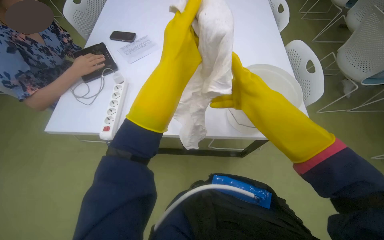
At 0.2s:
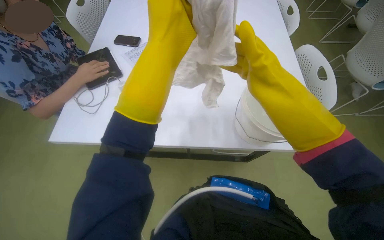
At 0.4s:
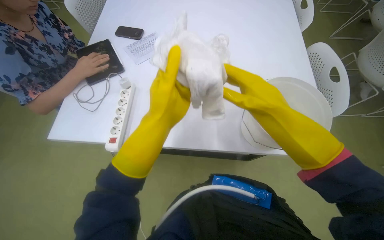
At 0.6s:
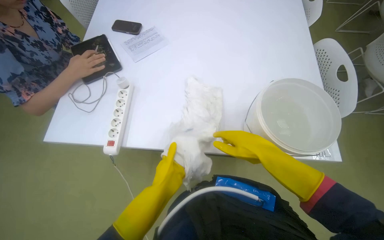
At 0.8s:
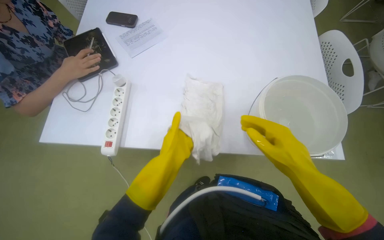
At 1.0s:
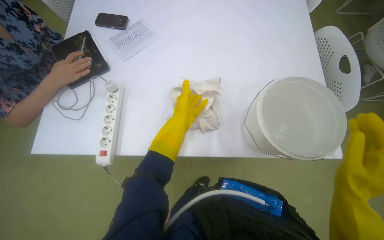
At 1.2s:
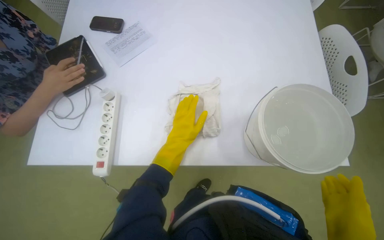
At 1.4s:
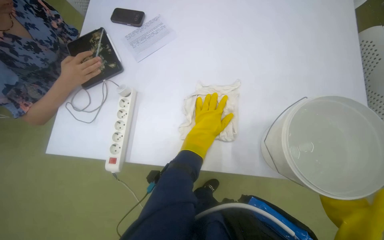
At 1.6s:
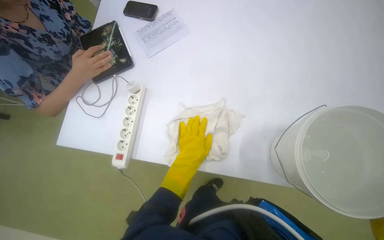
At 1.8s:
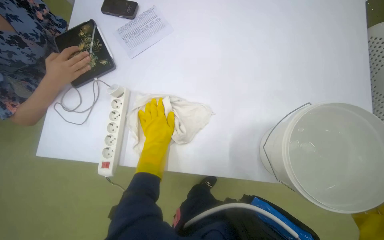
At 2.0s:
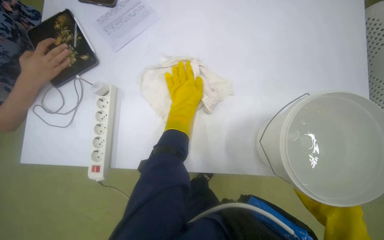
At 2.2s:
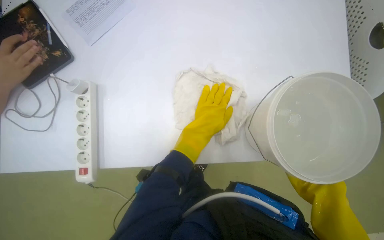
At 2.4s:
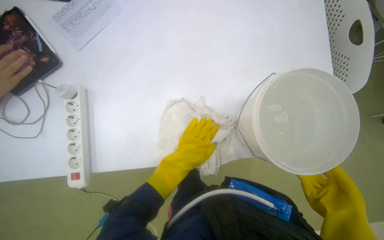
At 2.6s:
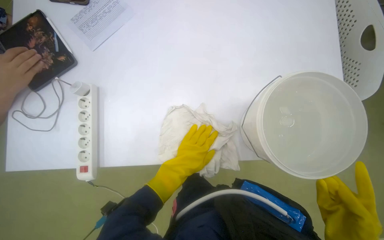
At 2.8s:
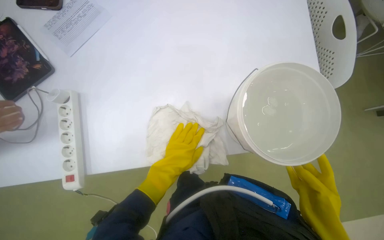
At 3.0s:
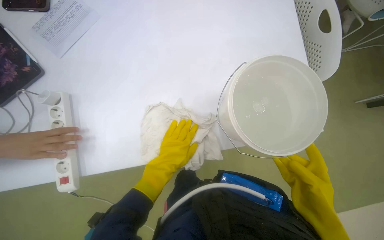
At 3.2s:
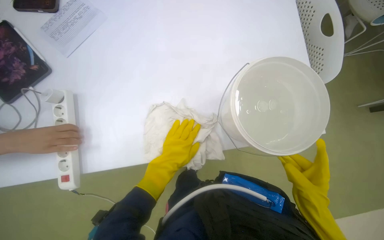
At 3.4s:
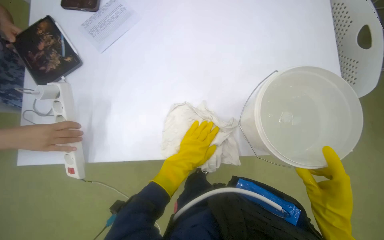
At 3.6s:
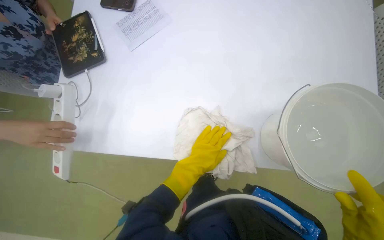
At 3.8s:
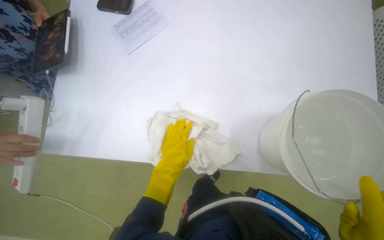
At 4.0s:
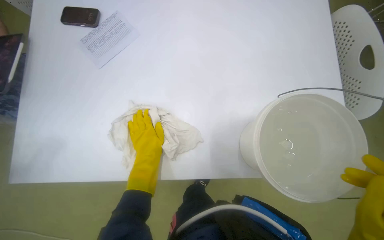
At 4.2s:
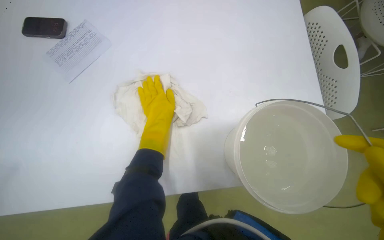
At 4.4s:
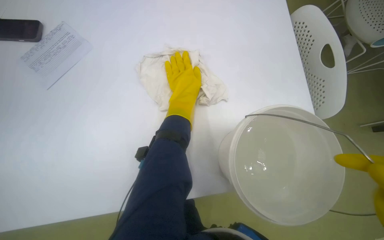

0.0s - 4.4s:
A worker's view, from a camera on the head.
Job: preparing cleaning supplies.
The whole recording: Preparing cleaning supplies. The worker dips and wrings a cloth in a bucket of water, then wipes the surfaces.
0.0s - 1.4s: The view tilts roughly 15 degrees downward. The left hand swings up and down the picture, approximately 35 cm each way, with 2 reversals.
1.4s - 3.0s: The left hand swings up and down the picture, approximately 20 cm each way, with 2 reversals.
3.0s - 4.4s: The left hand moves up the picture and to the right, some 35 cm.

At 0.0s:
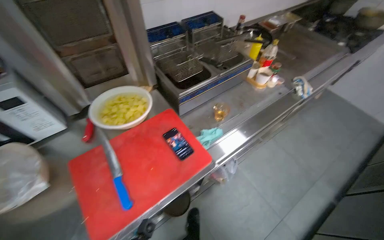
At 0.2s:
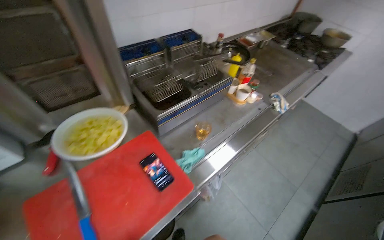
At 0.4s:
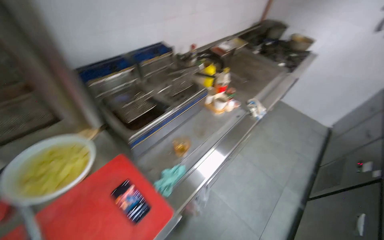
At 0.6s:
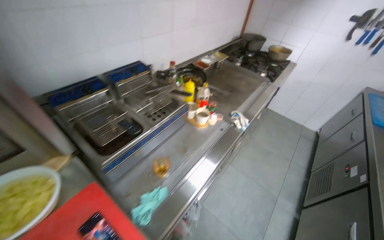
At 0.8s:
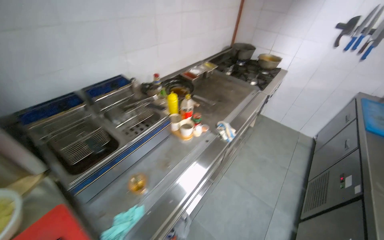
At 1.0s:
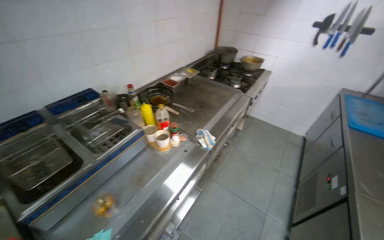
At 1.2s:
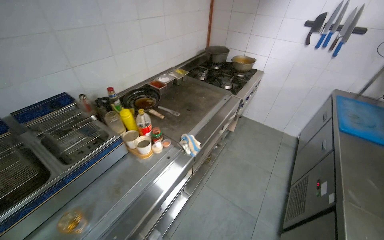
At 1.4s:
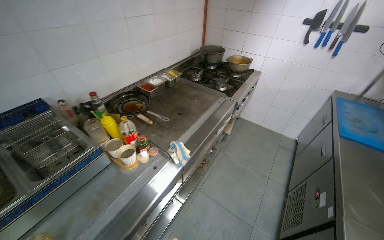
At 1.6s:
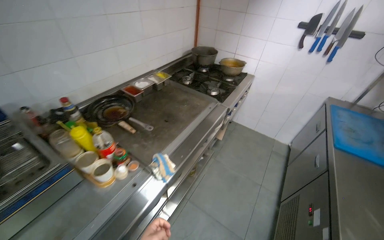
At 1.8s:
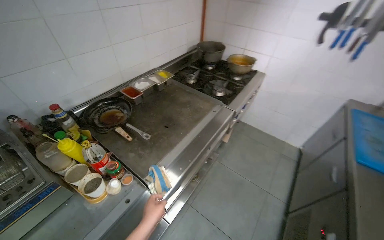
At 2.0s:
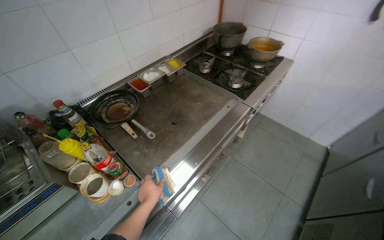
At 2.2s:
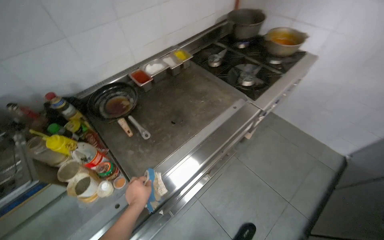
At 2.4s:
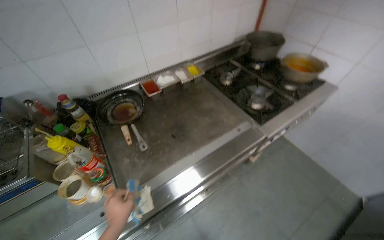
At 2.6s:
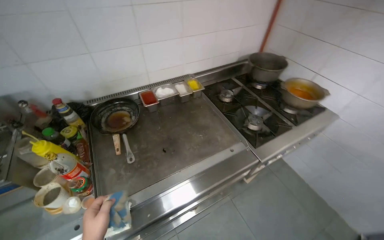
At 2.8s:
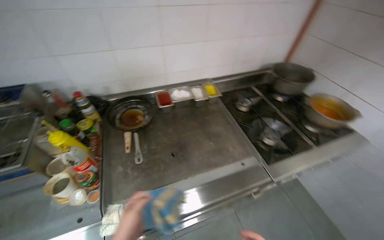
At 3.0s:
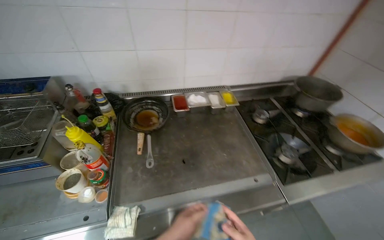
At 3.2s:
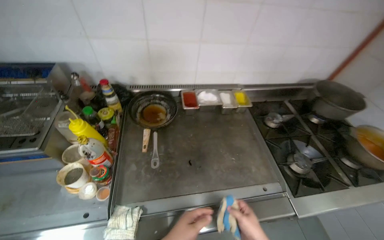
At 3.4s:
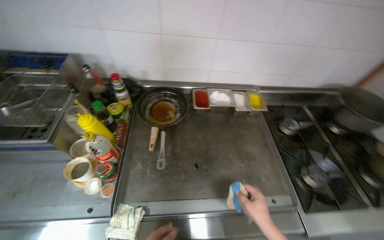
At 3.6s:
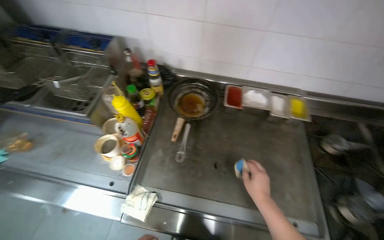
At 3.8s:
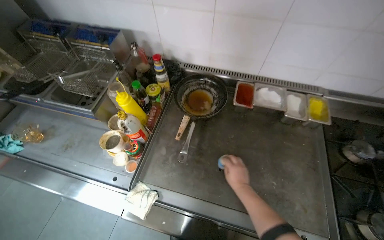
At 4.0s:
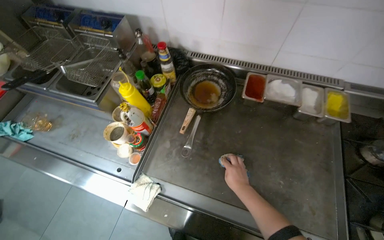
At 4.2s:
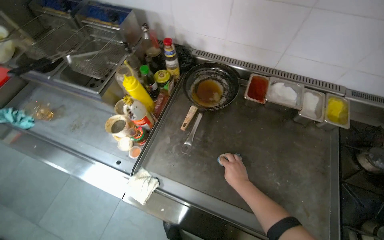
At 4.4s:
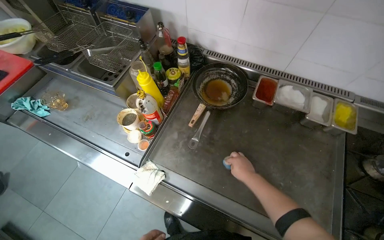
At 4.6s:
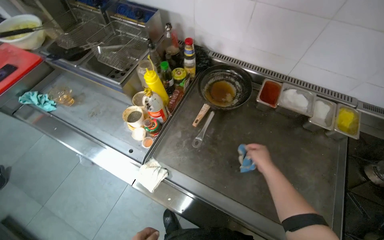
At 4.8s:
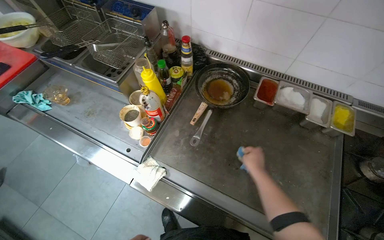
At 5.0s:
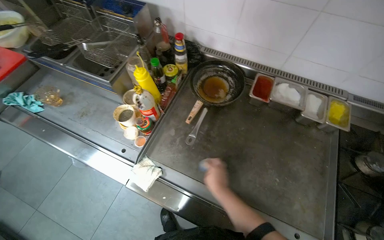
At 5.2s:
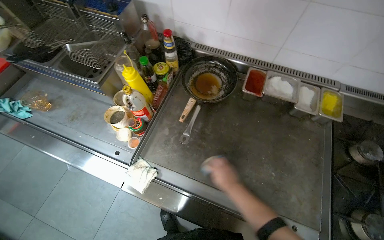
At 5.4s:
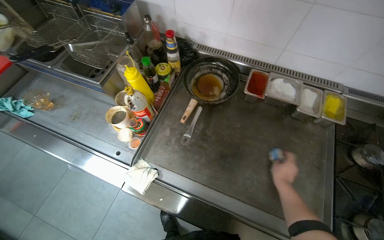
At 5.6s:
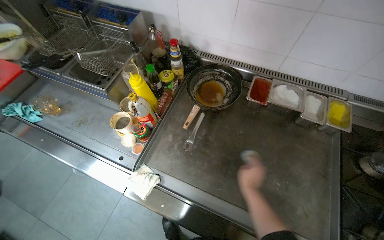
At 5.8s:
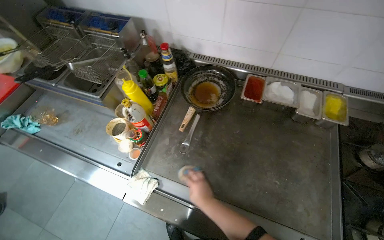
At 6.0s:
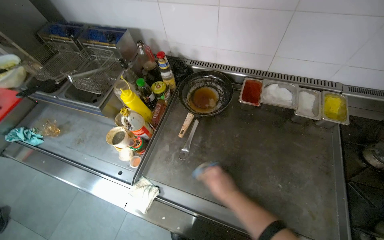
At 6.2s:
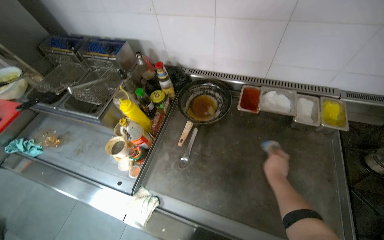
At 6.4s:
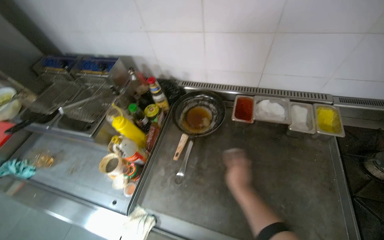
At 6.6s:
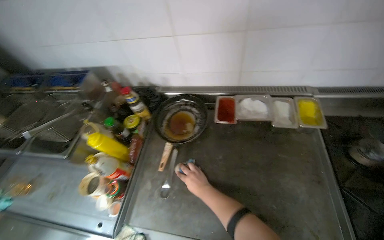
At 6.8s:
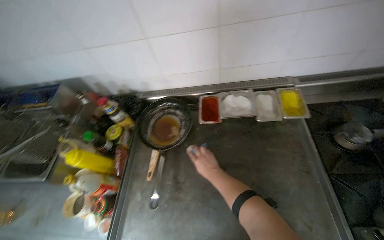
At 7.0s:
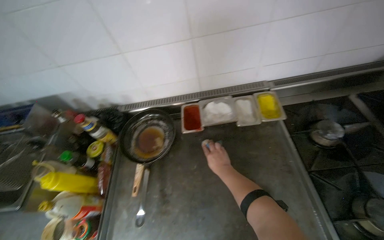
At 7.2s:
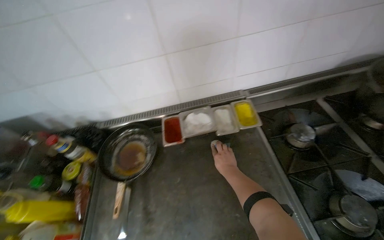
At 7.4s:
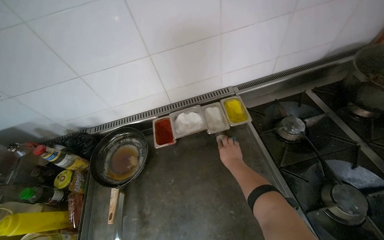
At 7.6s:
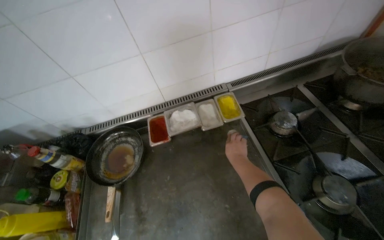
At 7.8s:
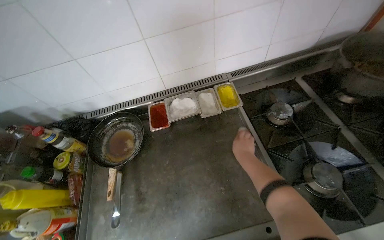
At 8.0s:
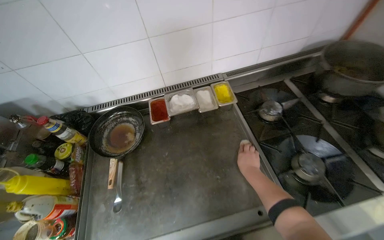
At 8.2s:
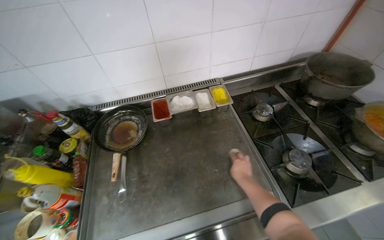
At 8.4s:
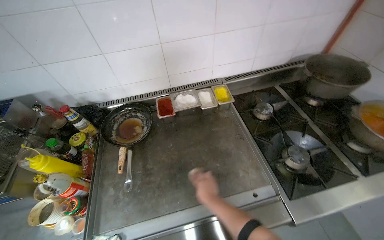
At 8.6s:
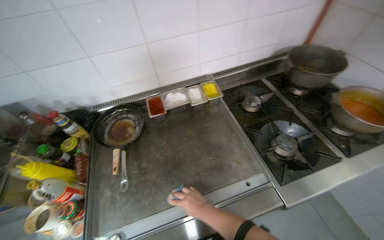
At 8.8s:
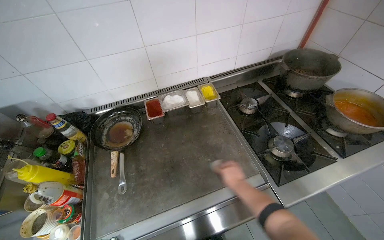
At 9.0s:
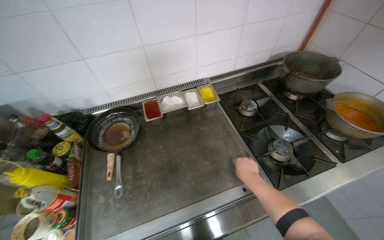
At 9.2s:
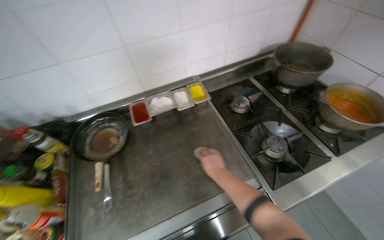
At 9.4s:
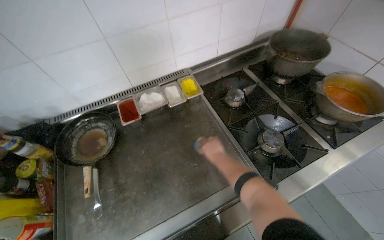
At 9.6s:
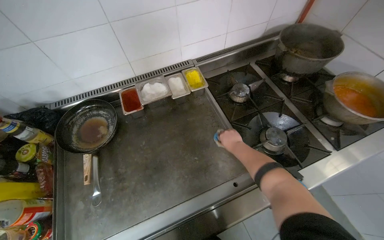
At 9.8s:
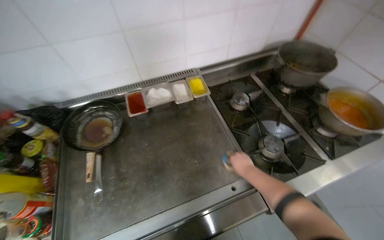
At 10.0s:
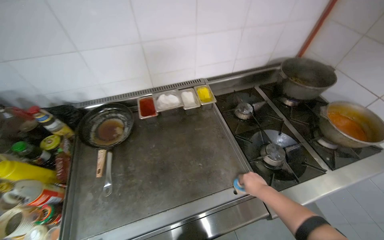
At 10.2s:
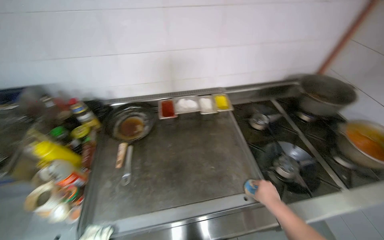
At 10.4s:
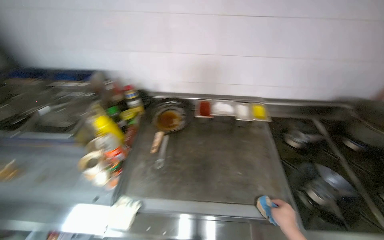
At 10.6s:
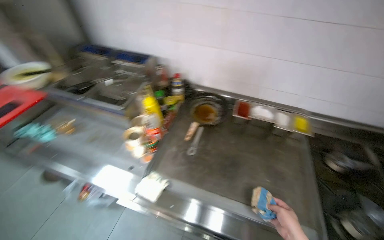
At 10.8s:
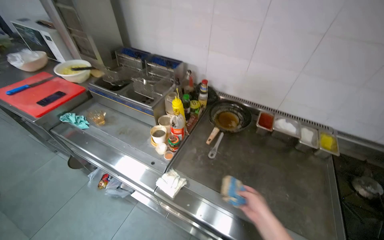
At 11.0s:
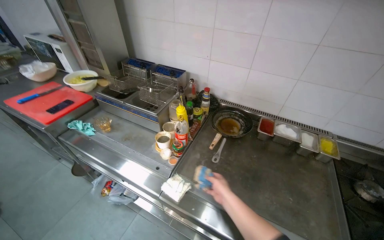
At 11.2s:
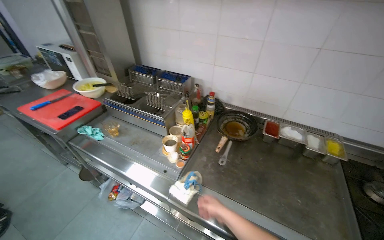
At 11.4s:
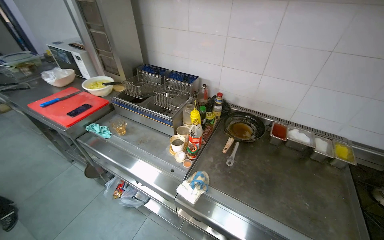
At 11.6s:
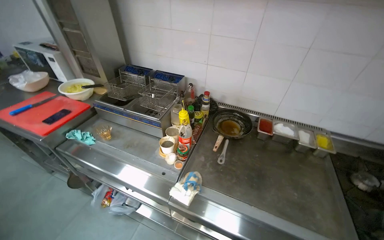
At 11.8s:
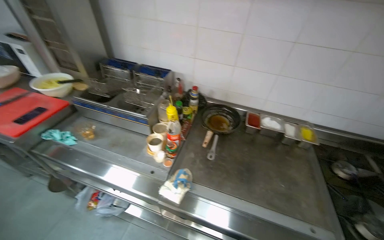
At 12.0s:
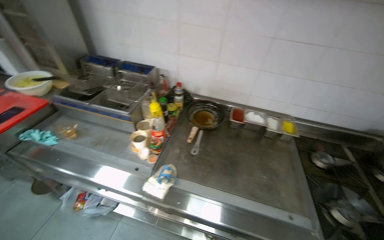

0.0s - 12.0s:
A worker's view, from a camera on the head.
Job: preparing food.
The whole recording: Wiping a Metal Table. The worker wipes a metal table with a cloth.
0.0s - 1.6s: The wearer moves approximately 80 cm. The wearer's head swings about 20 degrees to the right.
1.6s - 3.0s: The head travels about 60 cm. The wearer's head swings roughly 45 degrees to the left.
3.0s - 4.4s: The head turns to the left by some 40 degrees. The view tips downward by about 15 degrees.
4.4s - 6.0s: The right hand goes left and right, roughly 20 cm each way, reversing 2 times.
6.0s - 7.6s: The head turns to the right by about 35 degrees. The right hand goes left and right, approximately 20 cm each way, reversing 2 times.
7.6s - 9.0s: The right hand travels down the picture by some 20 cm.
9.0s - 10.4s: The head turns to the left by about 20 degrees.

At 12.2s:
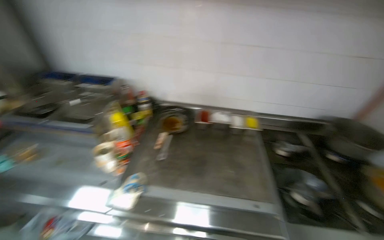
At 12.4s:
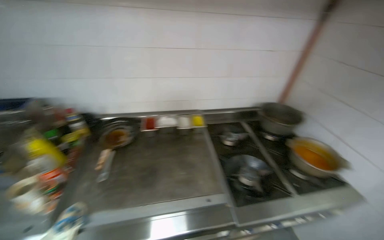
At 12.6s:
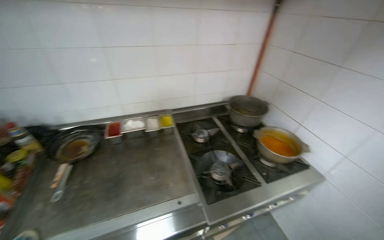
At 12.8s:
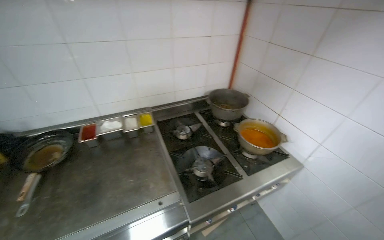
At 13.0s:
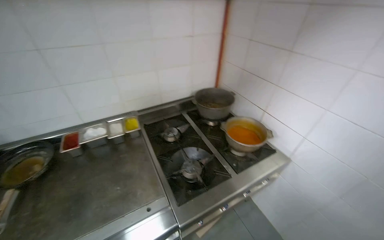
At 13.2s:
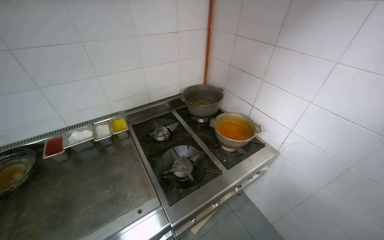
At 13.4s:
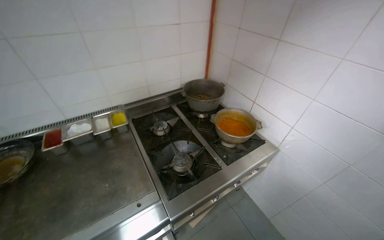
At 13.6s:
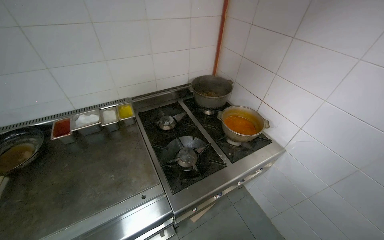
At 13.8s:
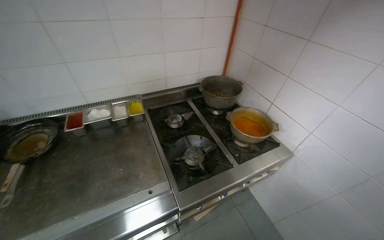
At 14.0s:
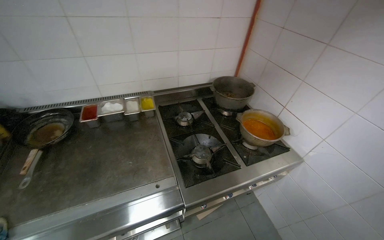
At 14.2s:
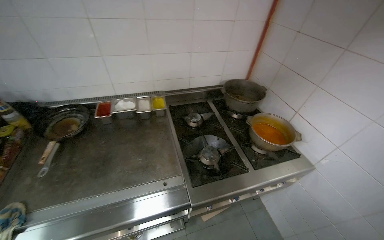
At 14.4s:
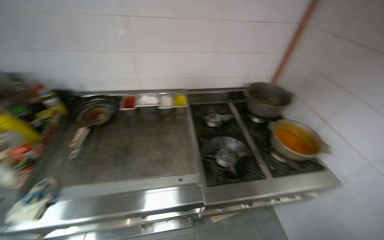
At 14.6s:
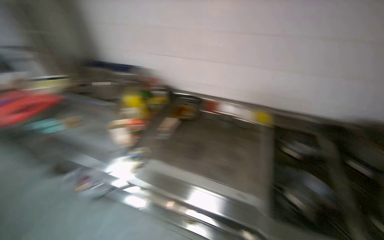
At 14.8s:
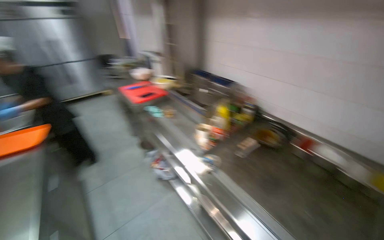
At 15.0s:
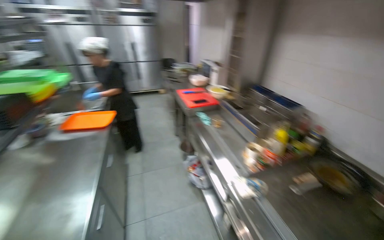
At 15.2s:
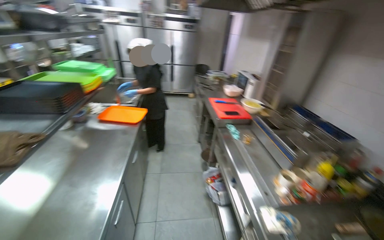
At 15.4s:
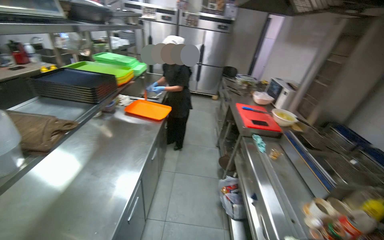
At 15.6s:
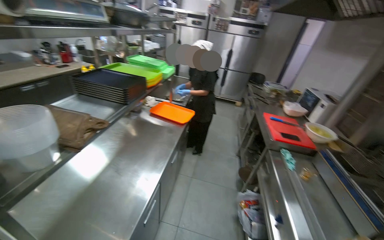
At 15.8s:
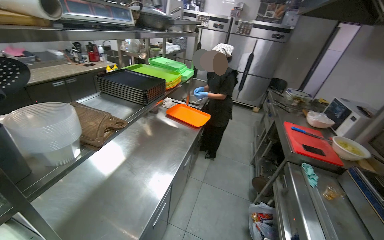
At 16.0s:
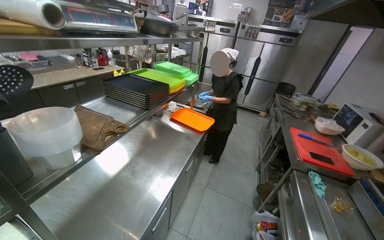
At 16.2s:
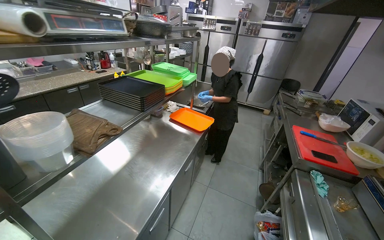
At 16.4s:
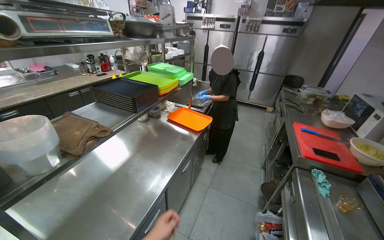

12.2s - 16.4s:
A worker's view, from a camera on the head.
Job: preparing food.
The whole recording: Wiping a Metal Table. The worker wipes a metal table with a cloth.
12.2s - 13.6s: The camera travels roughly 40 cm. The wearer looks some 35 degrees further to the right.
13.6s - 15.0s: The wearer's head swings about 100 degrees to the left.
15.0s - 16.4s: The wearer looks about 40 degrees further to the left.
